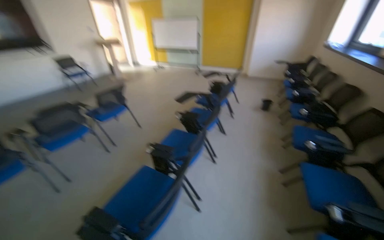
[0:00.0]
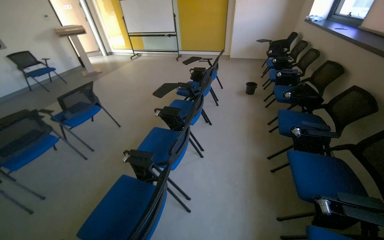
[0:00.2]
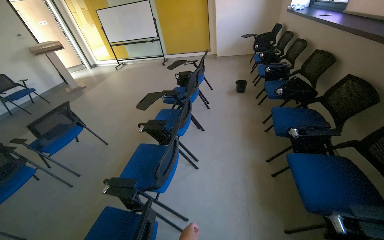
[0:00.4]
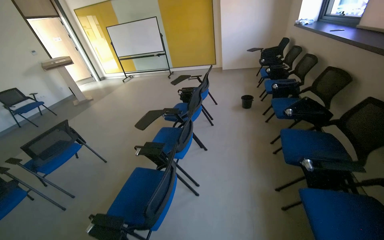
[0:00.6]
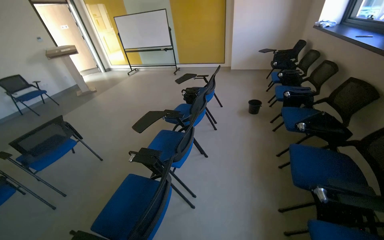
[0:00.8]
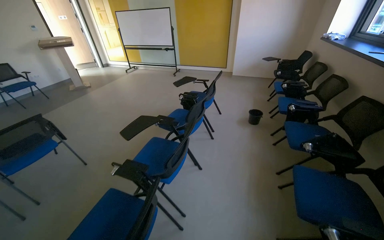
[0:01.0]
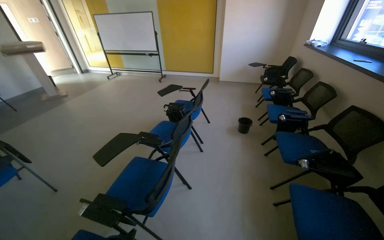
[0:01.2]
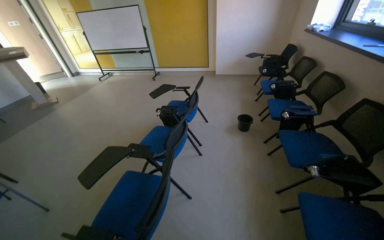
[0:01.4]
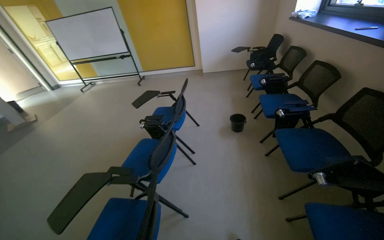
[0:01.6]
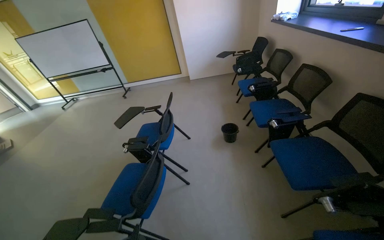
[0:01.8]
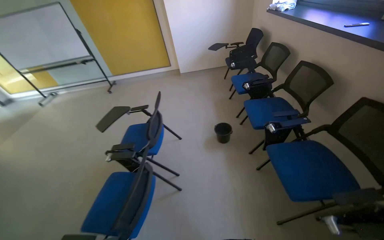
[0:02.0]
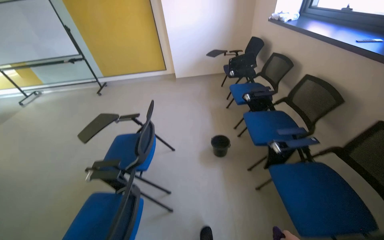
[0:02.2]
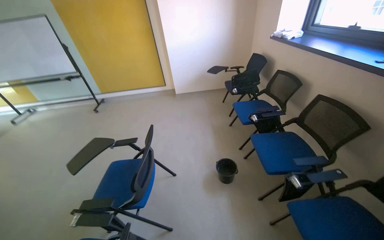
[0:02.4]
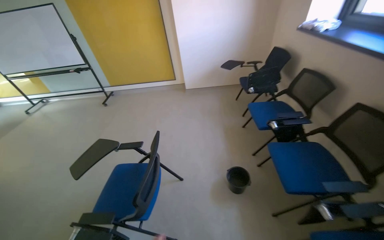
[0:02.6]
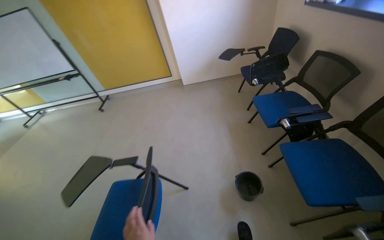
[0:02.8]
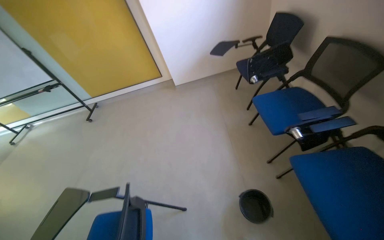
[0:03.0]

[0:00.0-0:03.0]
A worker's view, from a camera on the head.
Job: wiping surfaces.
The whole recording: Wiping window sill. The worker wipes the window sill and frame with a purple cloth.
0:00.0 to 0:01.6: The head travels some 1.5 m.
0:01.6 to 0:03.0: The head travels approximately 1.5 m.

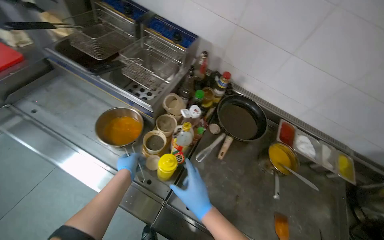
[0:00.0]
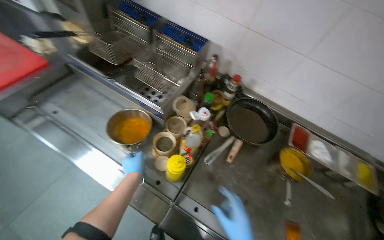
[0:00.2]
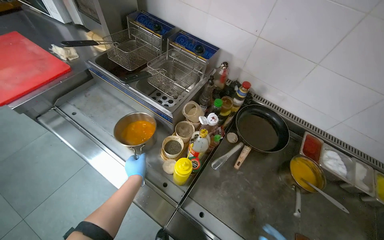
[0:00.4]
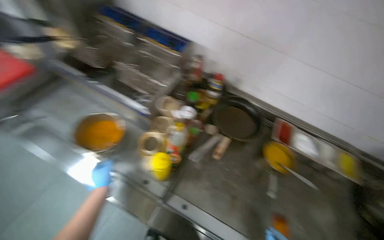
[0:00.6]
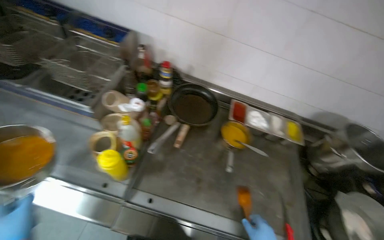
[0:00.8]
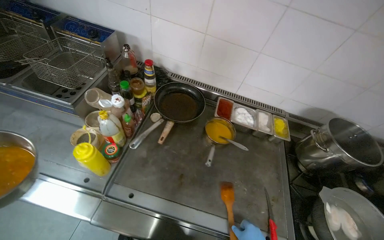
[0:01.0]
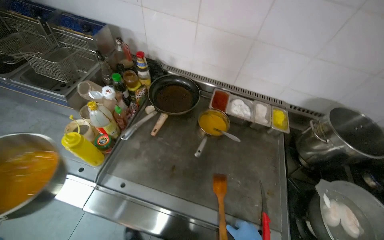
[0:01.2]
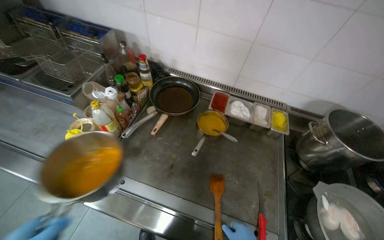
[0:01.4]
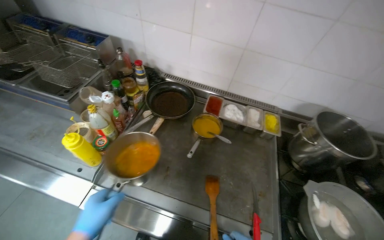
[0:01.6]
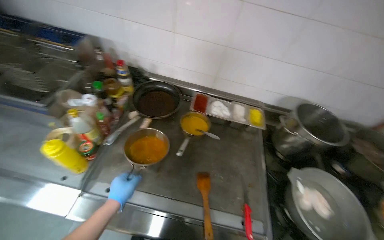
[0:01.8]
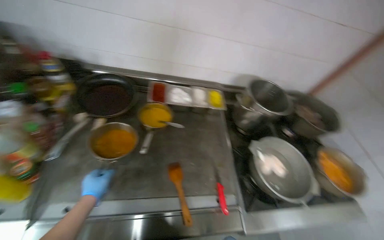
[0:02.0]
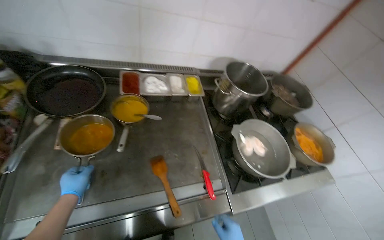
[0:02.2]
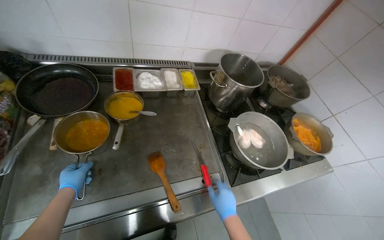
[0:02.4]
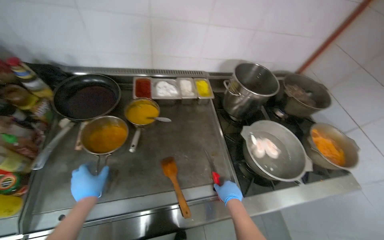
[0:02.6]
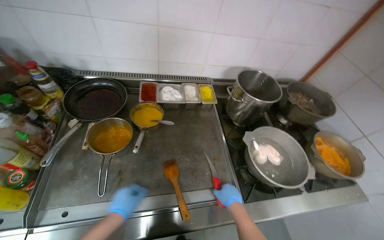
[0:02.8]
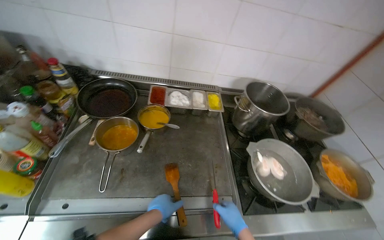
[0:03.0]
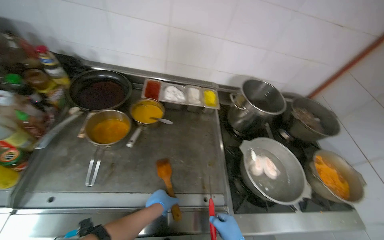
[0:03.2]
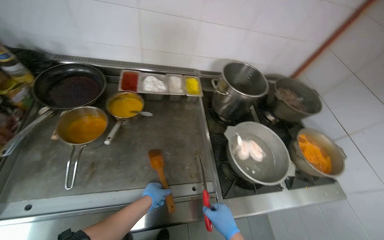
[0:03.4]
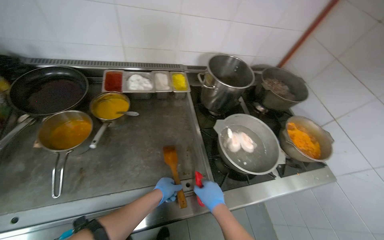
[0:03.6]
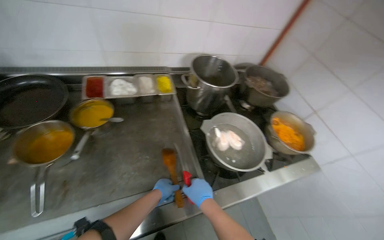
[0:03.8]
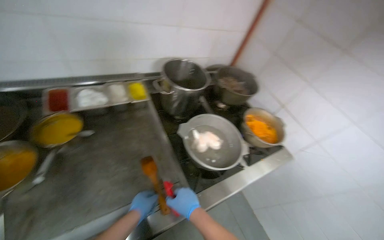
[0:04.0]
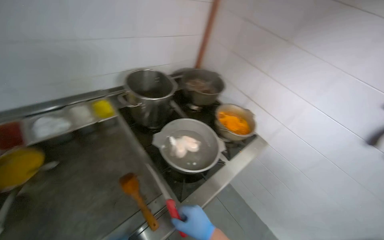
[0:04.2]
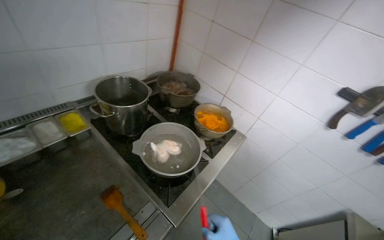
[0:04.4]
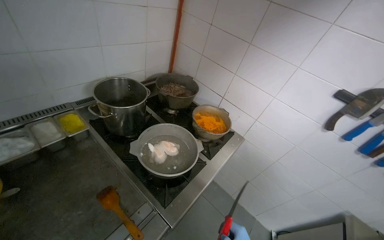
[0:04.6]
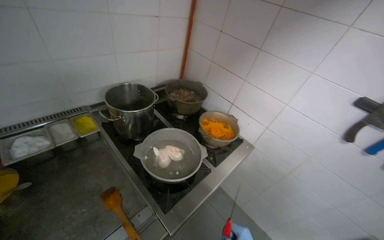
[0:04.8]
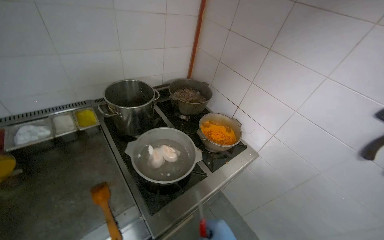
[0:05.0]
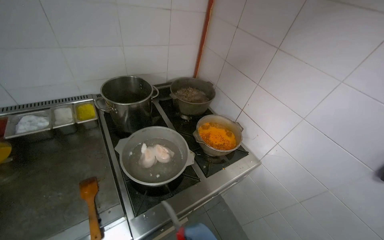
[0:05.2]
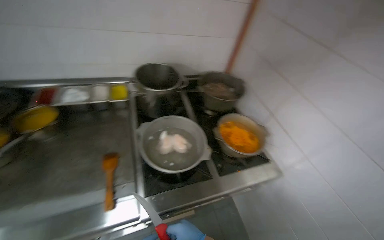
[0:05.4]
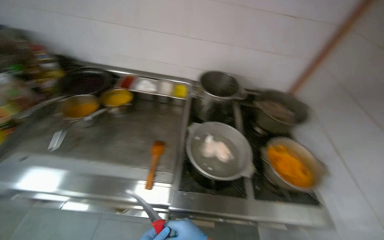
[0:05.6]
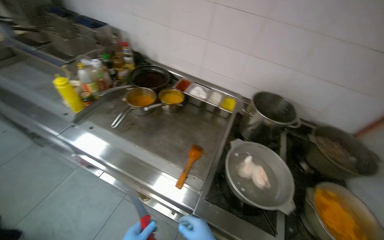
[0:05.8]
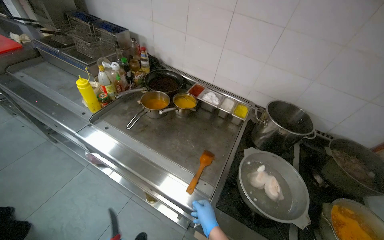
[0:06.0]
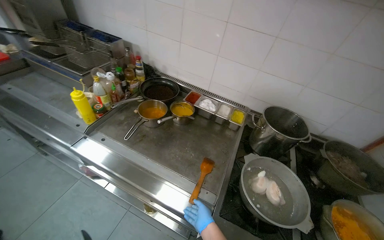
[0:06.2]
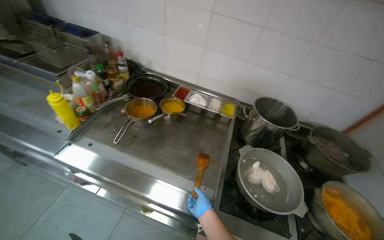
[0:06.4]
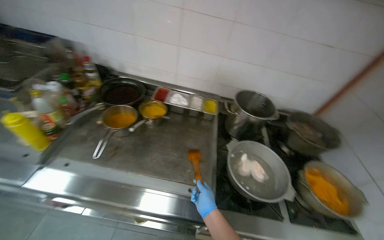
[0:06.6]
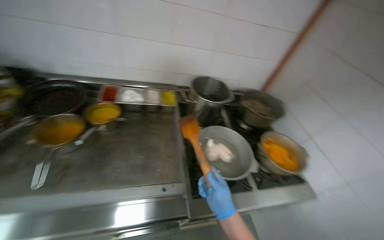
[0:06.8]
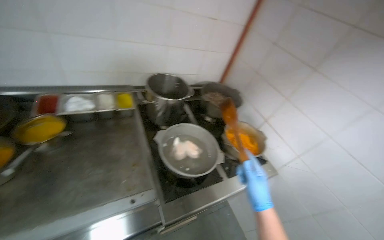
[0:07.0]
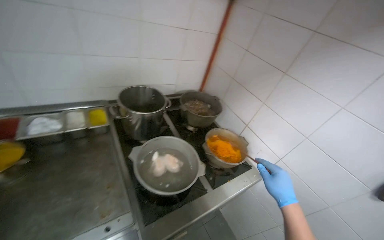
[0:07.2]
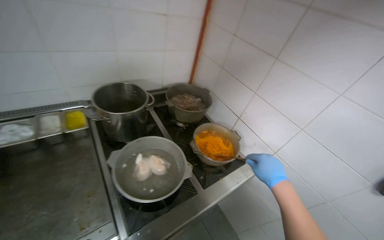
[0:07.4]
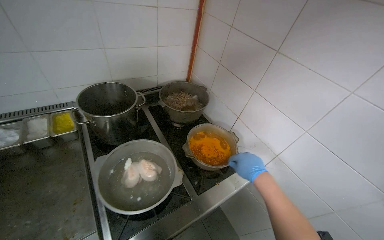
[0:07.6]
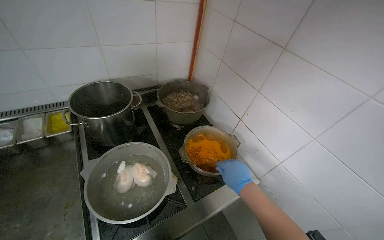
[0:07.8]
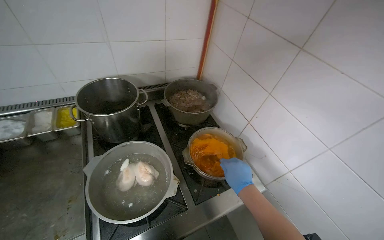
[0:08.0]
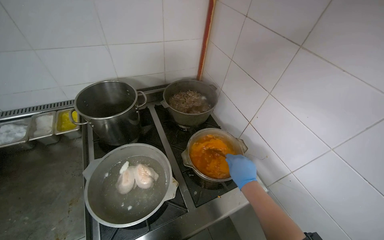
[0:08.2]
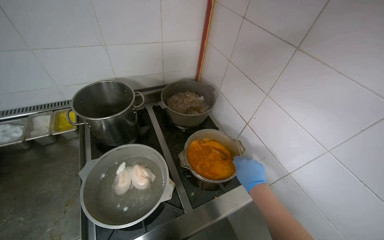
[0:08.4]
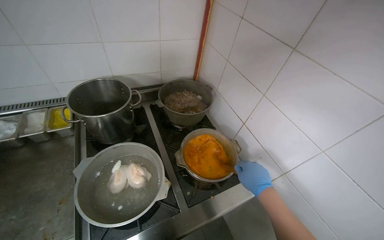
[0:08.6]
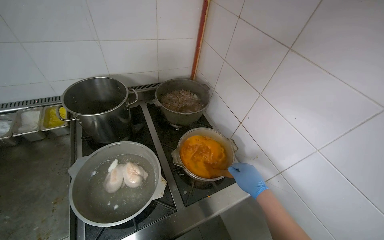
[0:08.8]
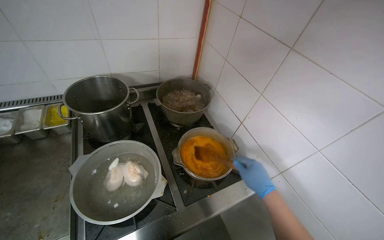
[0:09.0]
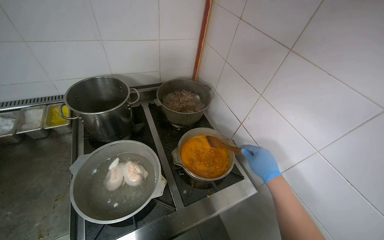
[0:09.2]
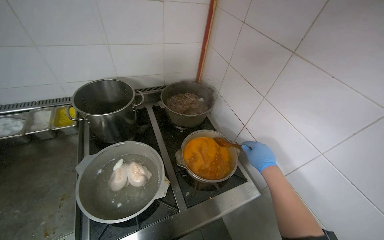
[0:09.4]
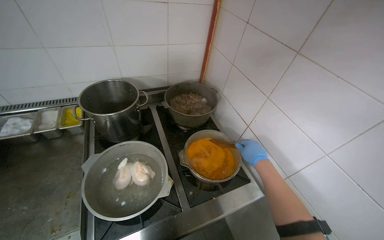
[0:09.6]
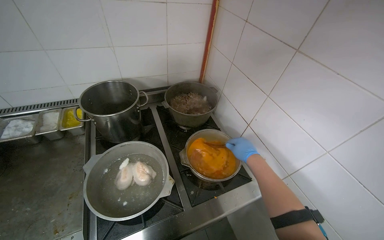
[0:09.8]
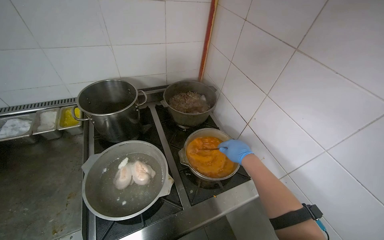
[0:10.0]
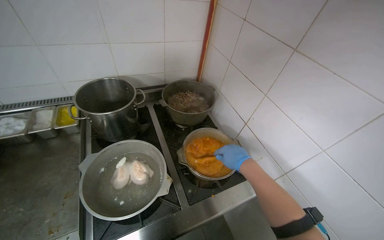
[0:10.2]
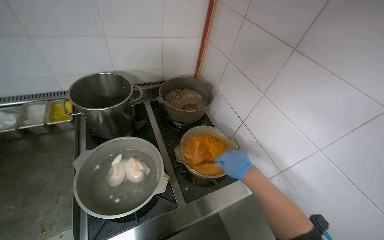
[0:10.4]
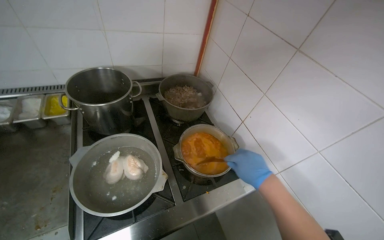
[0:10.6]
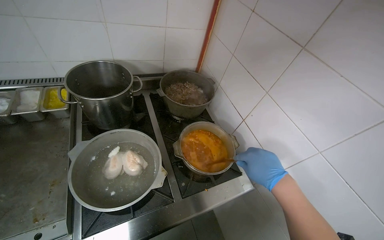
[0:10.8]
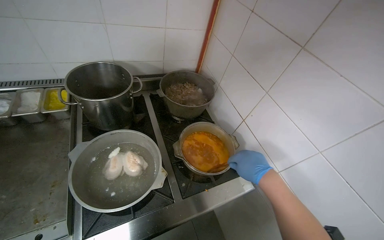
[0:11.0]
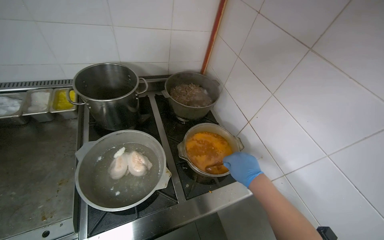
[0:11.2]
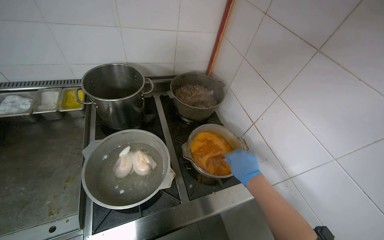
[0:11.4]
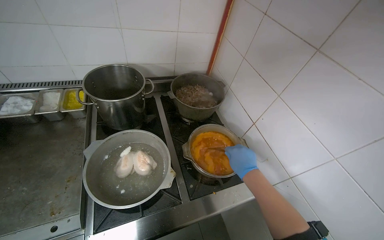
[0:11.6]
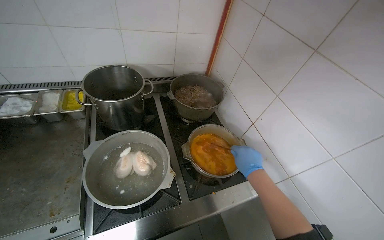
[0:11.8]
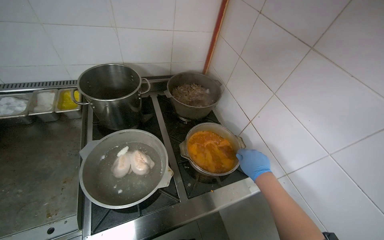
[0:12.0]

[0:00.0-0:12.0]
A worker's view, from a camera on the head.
Job: cooking food.
The whole recording: Cooking sauce on stove. The worker places a pot of sauce on the stove and stirs it.
0:00.0 to 0:01.6: The wearer moves to the right, approximately 40 cm.
0:03.0 to 0:04.4: The head turns to the right by about 45 degrees.
0:04.4 to 0:06.0: The head turns to the left by about 75 degrees.
0:06.0 to 0:07.6: The wearer's head swings roughly 60 degrees to the right.

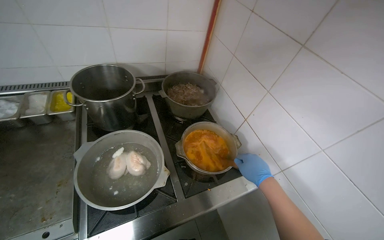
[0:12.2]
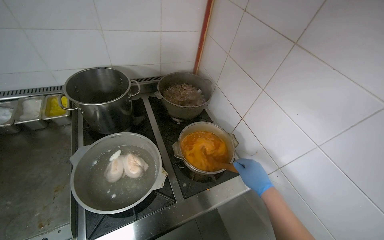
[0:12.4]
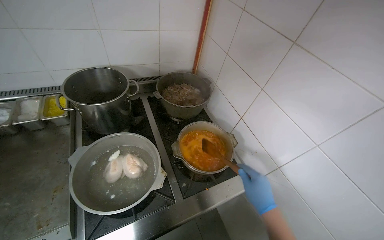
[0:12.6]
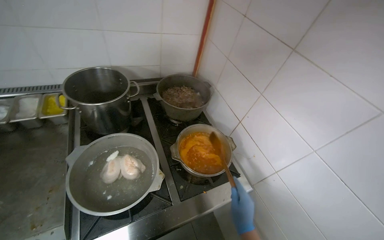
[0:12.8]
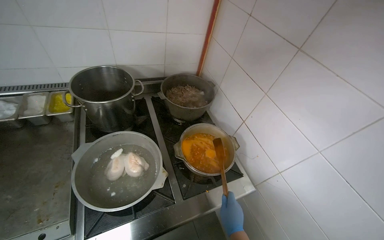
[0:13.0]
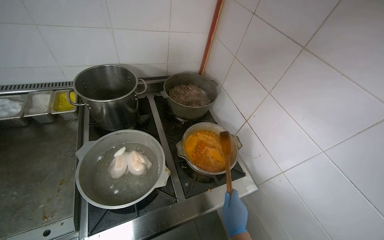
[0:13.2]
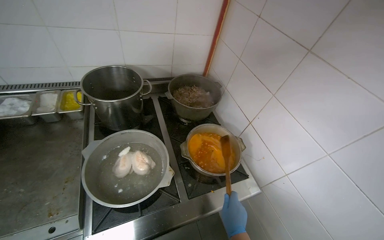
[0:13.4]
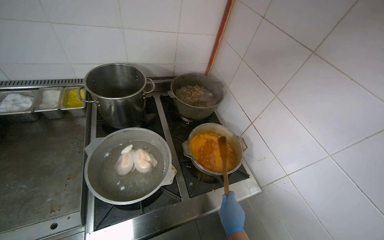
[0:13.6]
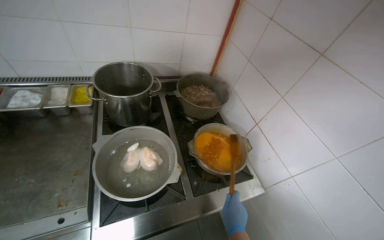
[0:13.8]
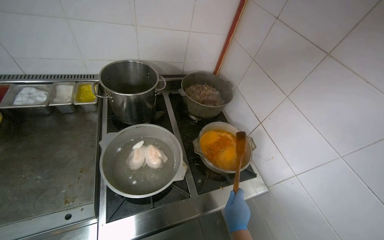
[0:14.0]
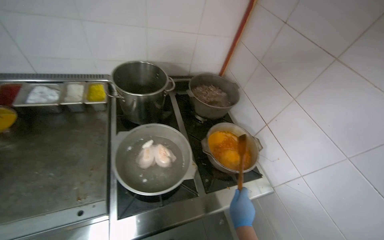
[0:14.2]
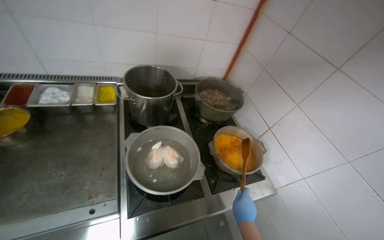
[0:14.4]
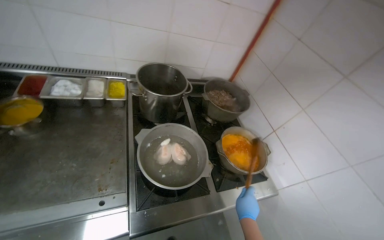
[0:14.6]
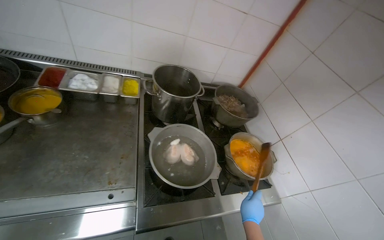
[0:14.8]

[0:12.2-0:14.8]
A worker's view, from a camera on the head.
Job: cooking food.
The whole recording: Cooking sauce on stove. The worker places a pot of sauce on the stove and stirs it.
0:12.2 to 0:13.4: The right hand moves down the picture and to the left, approximately 20 cm.

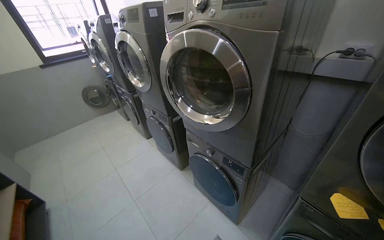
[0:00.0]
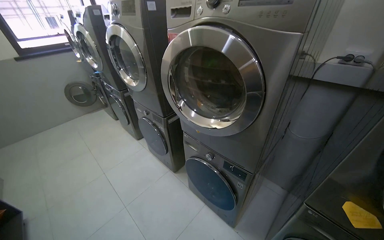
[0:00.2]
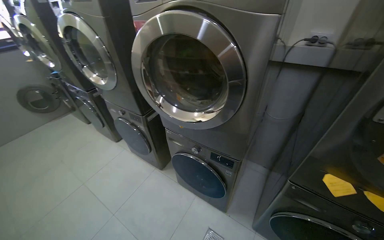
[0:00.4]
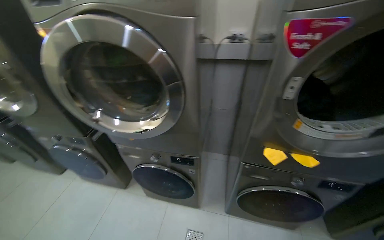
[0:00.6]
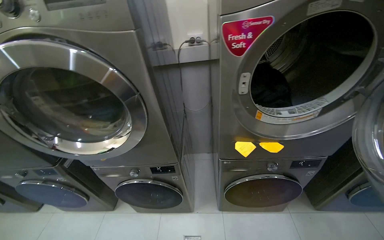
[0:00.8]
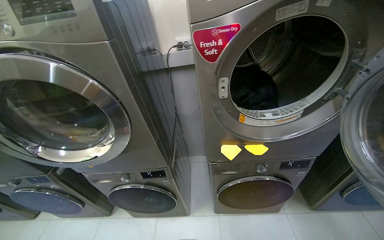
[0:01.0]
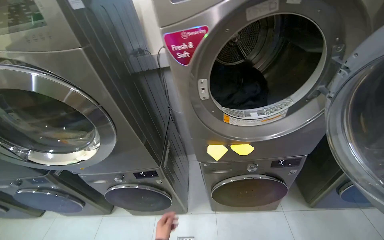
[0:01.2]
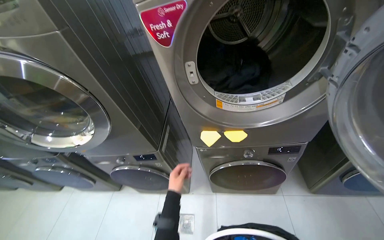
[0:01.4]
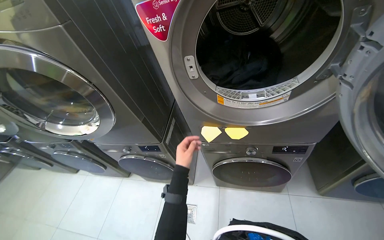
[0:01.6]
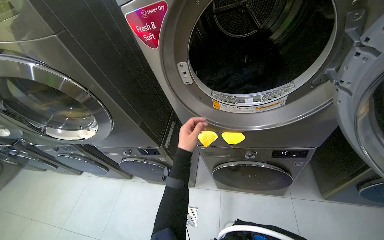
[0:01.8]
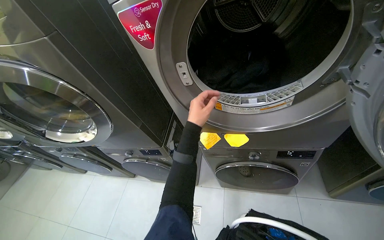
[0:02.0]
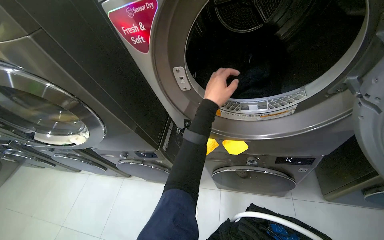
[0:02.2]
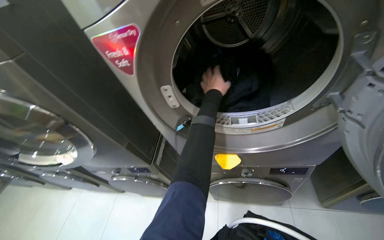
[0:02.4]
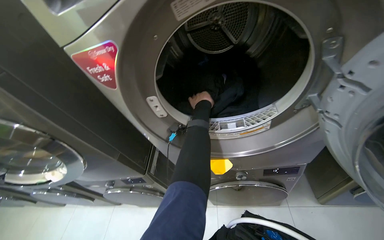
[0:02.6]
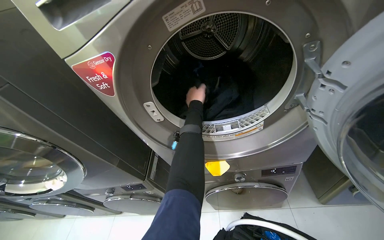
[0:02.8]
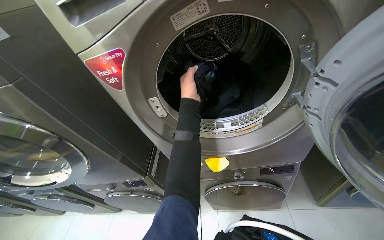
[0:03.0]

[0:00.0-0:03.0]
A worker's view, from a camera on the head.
Job: managing laundry.
The whole recording: Unloading and folding laundry. The worker unloads clothes from the dryer, folds them, and places them into a laundry basket.
0:00.0 to 0:01.6: The head rotates some 40 degrees to the right. The camera pitches downward, by roughly 10 degrees.
